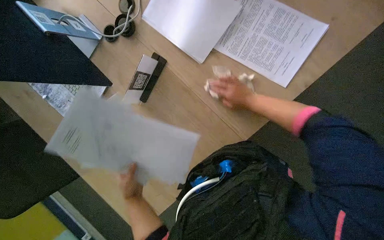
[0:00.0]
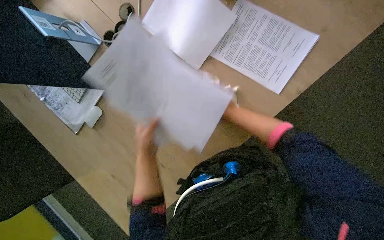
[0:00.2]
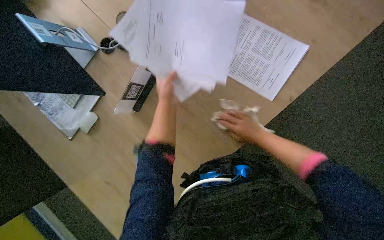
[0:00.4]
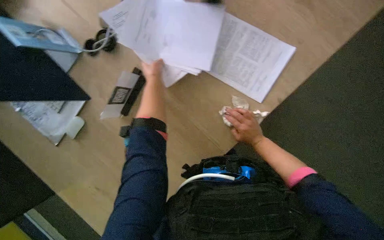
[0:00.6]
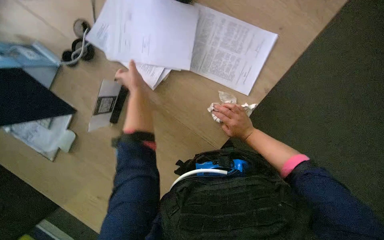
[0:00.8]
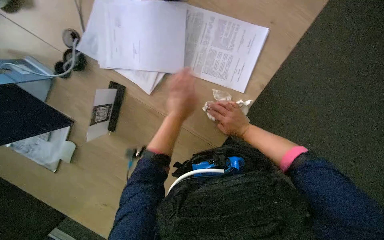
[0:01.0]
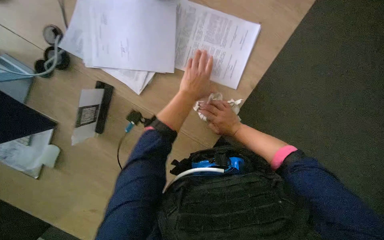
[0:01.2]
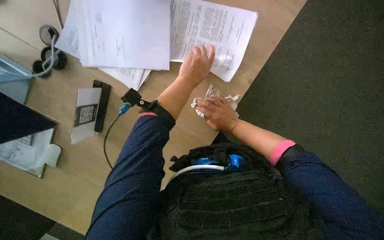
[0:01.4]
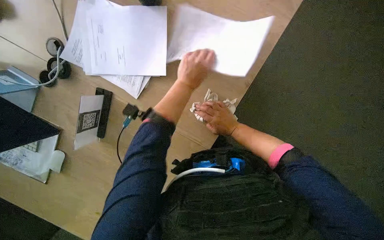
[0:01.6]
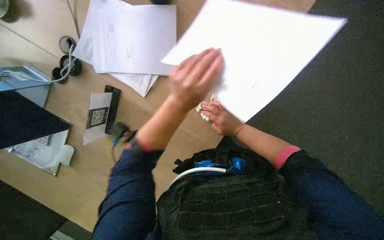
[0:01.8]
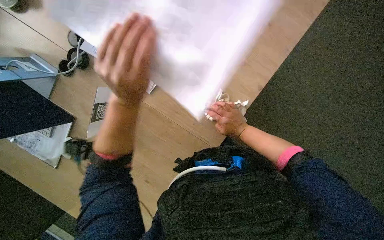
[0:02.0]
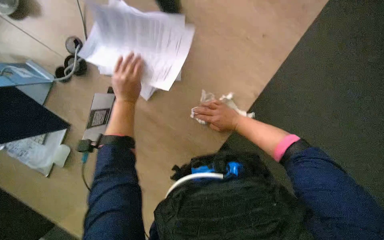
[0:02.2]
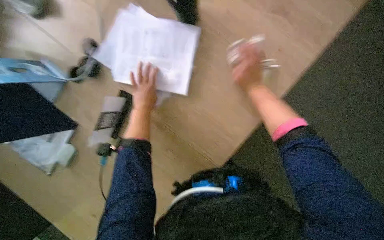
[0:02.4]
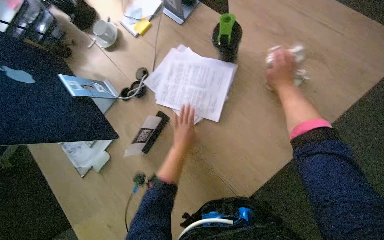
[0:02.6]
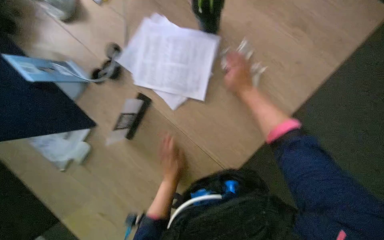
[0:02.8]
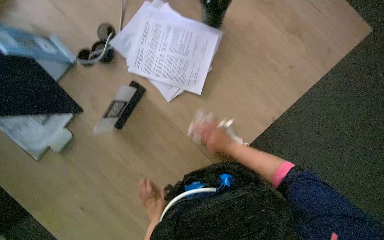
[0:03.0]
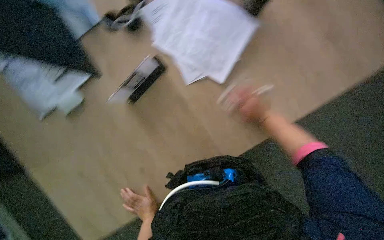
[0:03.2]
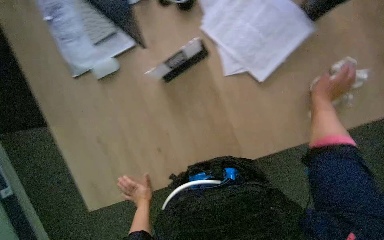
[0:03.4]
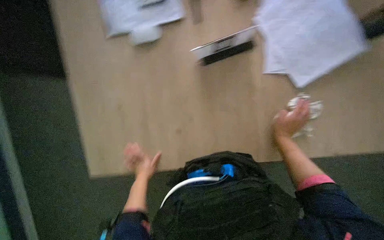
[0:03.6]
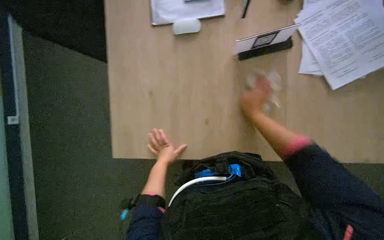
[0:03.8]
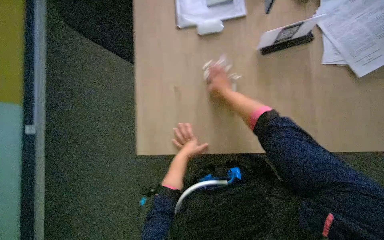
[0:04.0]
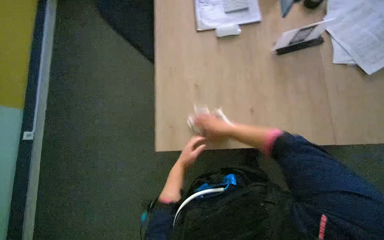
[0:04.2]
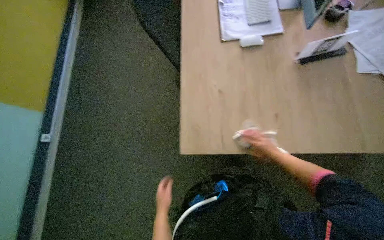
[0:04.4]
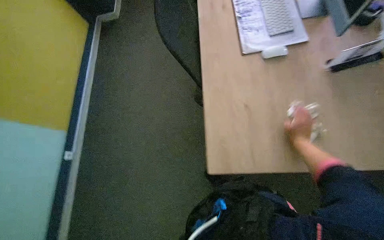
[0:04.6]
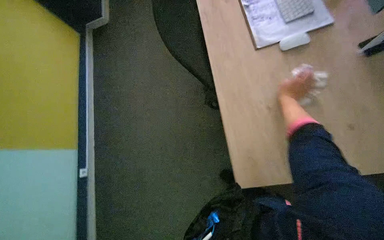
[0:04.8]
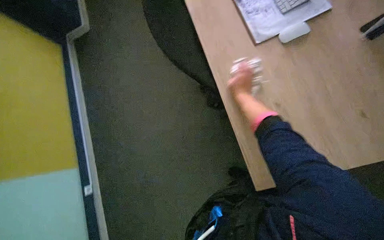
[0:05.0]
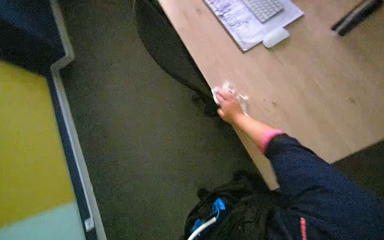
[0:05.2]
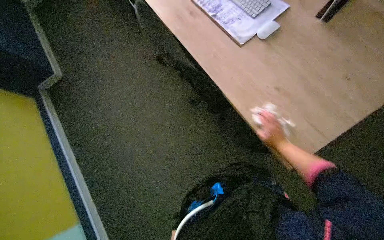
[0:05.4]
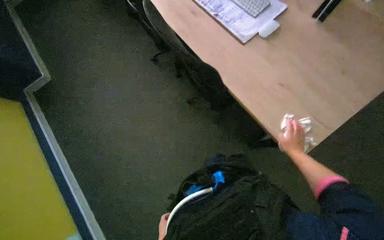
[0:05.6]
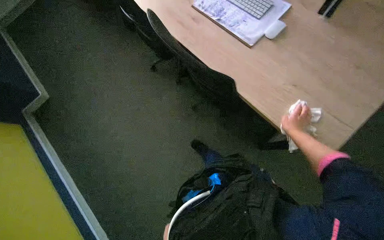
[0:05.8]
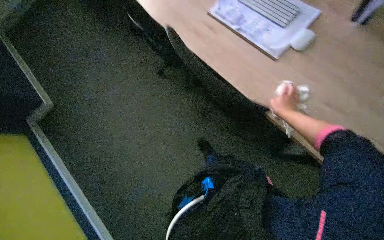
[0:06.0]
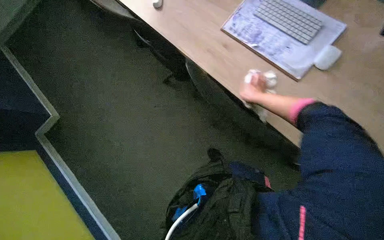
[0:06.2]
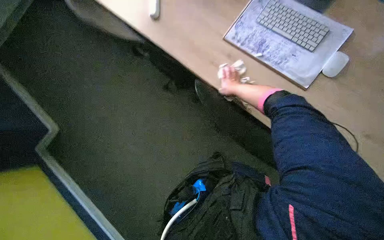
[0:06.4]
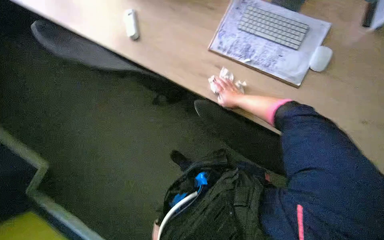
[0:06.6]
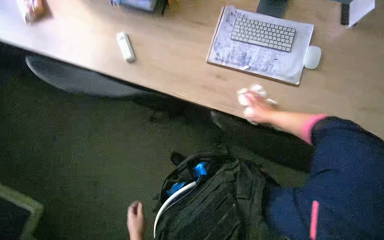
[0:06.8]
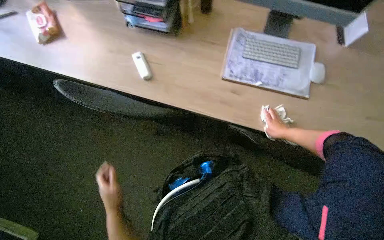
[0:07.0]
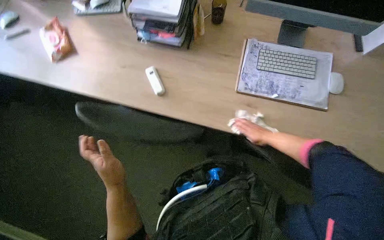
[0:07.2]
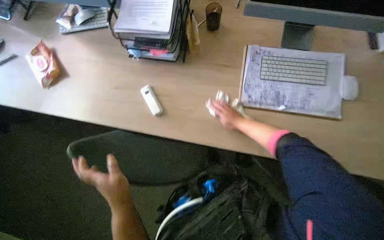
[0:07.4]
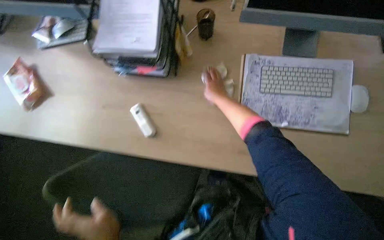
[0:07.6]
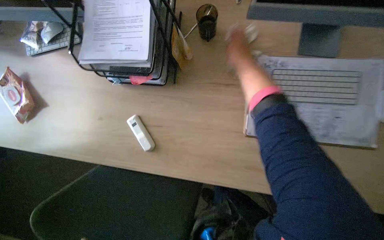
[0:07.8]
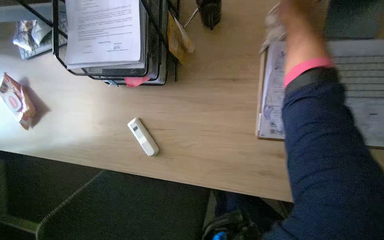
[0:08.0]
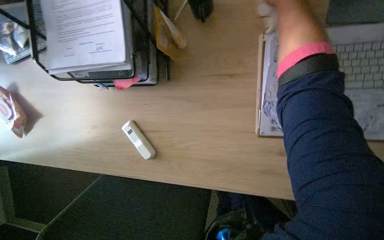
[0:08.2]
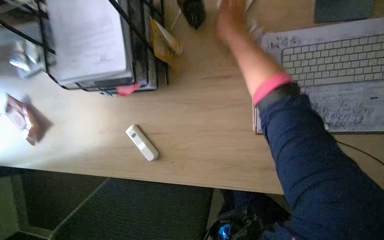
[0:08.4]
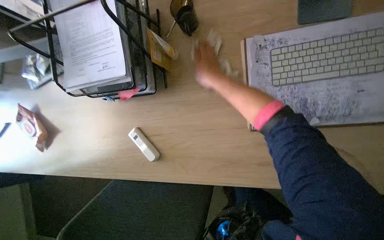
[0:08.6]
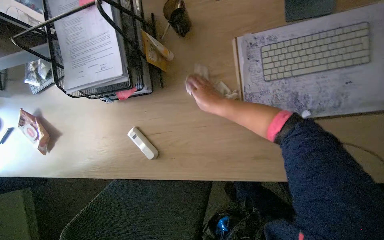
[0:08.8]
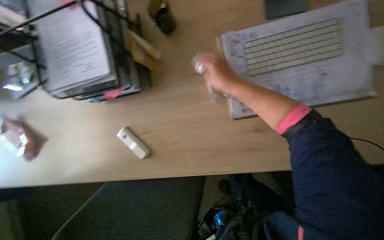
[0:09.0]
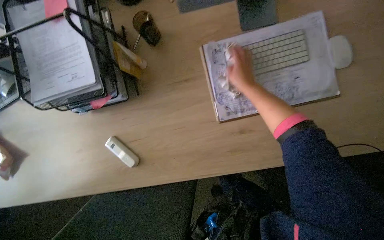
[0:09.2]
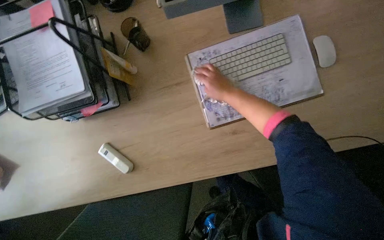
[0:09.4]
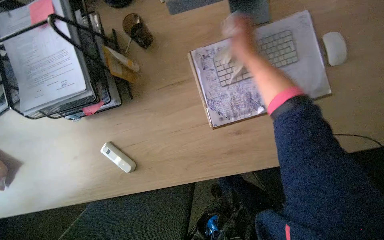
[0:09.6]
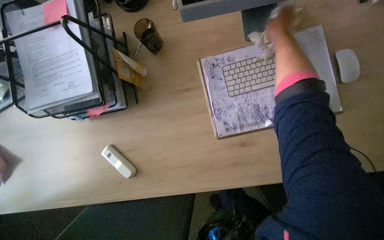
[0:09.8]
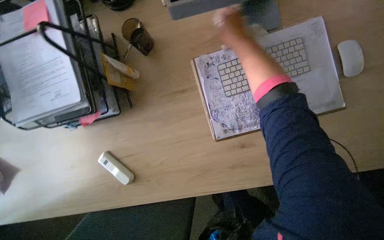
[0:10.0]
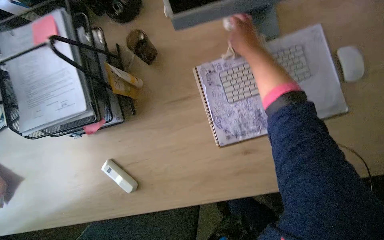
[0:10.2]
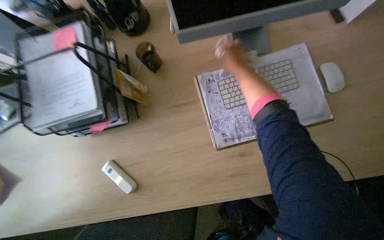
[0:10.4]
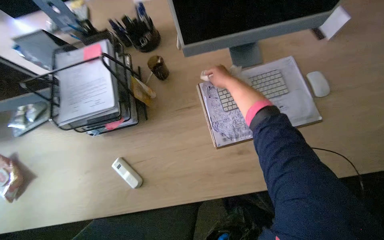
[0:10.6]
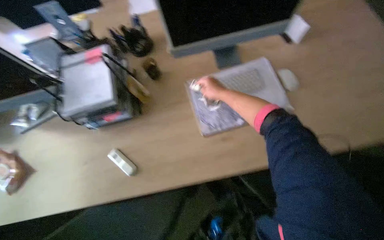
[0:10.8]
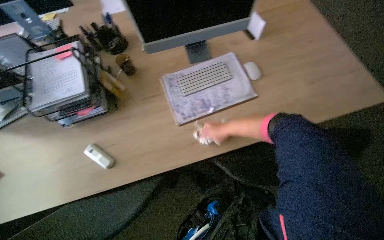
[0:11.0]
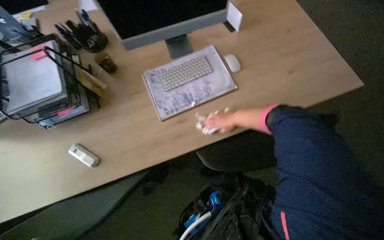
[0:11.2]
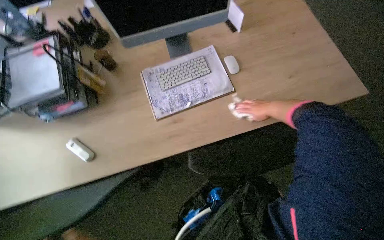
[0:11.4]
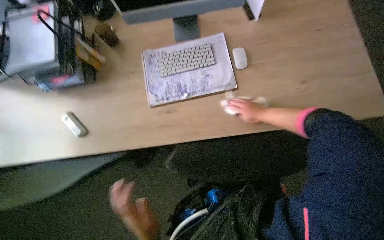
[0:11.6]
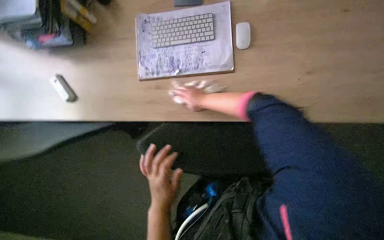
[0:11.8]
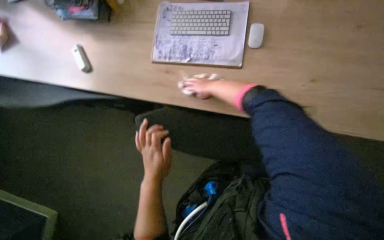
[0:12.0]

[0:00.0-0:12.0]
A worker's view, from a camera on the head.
Job: wiping surfaces.
The whole recording: Wiping office desks and monitors. The worker wipes the office desk surface and computer monitors with a cloth.
0:00.0 to 0:01.6: The left hand moves up and down the picture over roughly 40 cm, changing direction 2 times.
0:01.6 to 0:03.0: The right hand travels up the picture and back again, approximately 25 cm each way. Meanwhile the left hand goes approximately 50 cm down the picture.
0:03.0 to 0:04.4: The wearer moves approximately 50 cm. The wearer looks approximately 15 degrees further upward. The scene turns roughly 30 degrees clockwise in the picture.
0:04.4 to 0:06.0: The camera travels about 60 cm. The scene rotates counterclockwise by approximately 40 degrees.
0:06.0 to 0:07.6: The wearer moves some 80 cm. Everything in view rotates roughly 35 degrees counterclockwise.
0:09.0 to 0:10.4: The right hand is displaced up the picture and to the right by about 20 cm.
0:10.4 to 0:12.0: The wearer moves approximately 50 cm.

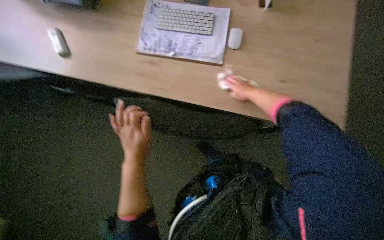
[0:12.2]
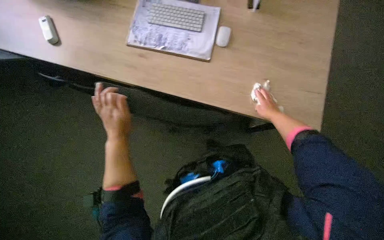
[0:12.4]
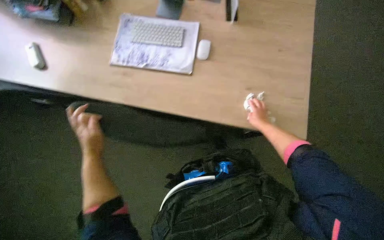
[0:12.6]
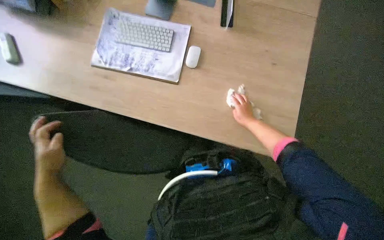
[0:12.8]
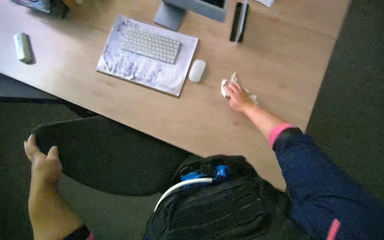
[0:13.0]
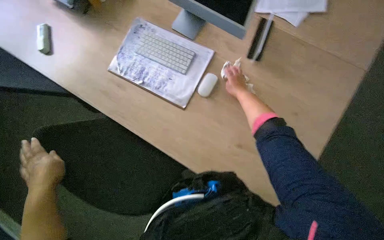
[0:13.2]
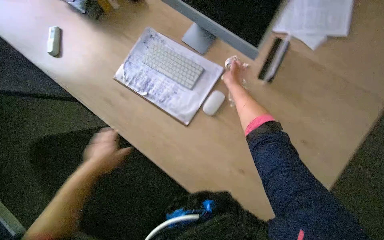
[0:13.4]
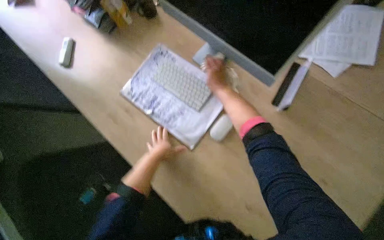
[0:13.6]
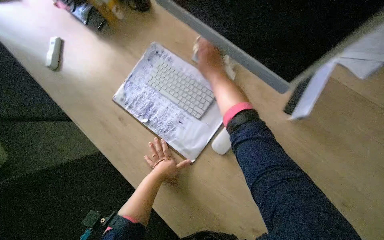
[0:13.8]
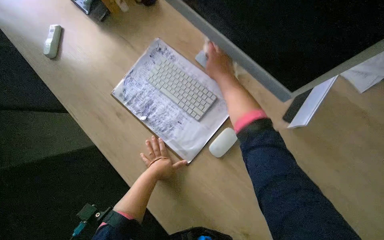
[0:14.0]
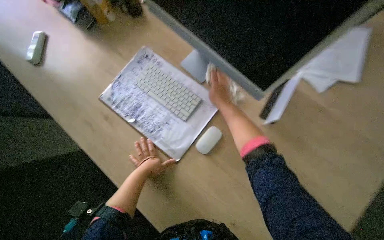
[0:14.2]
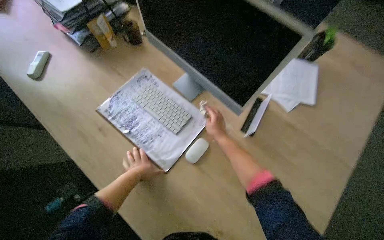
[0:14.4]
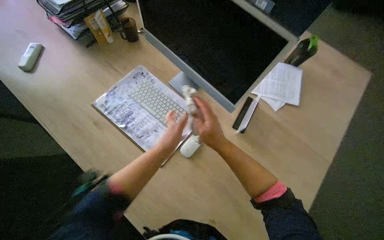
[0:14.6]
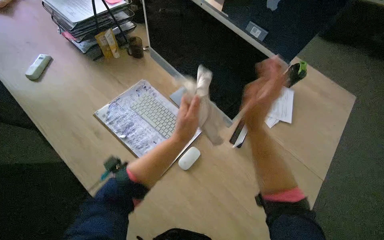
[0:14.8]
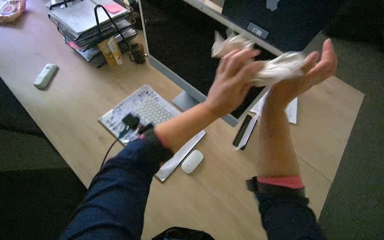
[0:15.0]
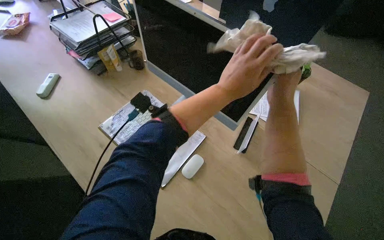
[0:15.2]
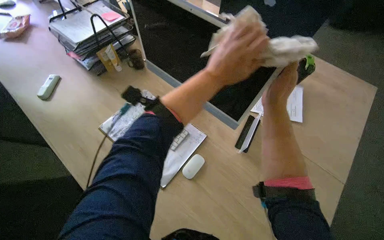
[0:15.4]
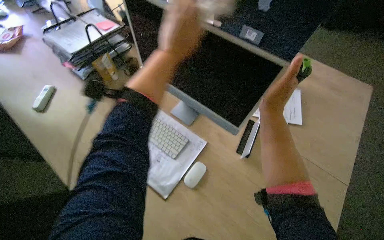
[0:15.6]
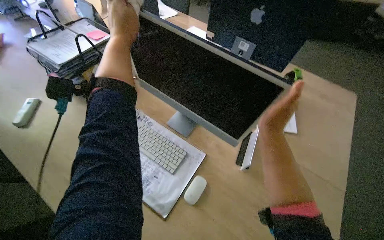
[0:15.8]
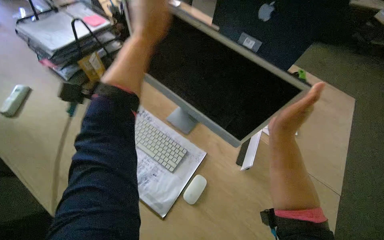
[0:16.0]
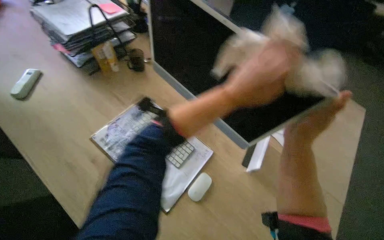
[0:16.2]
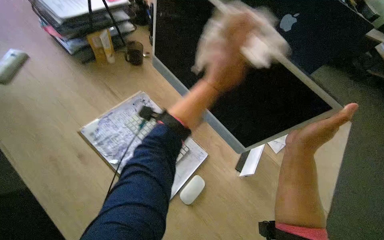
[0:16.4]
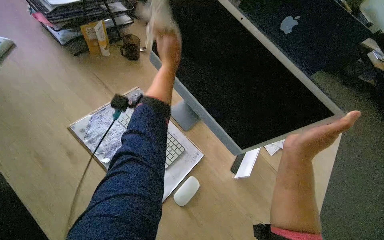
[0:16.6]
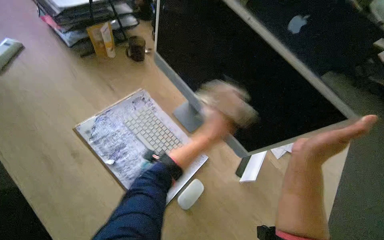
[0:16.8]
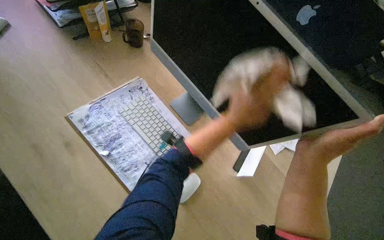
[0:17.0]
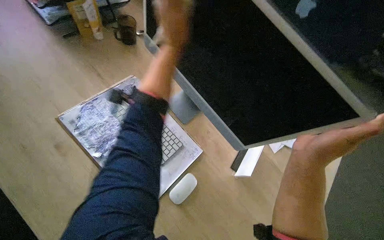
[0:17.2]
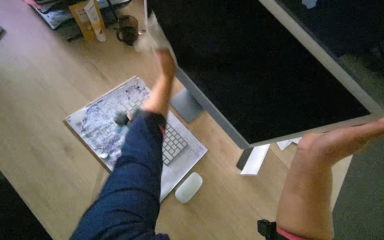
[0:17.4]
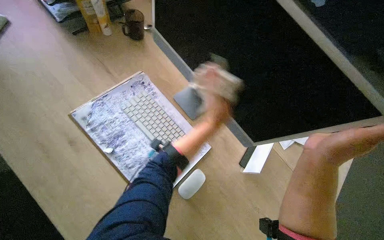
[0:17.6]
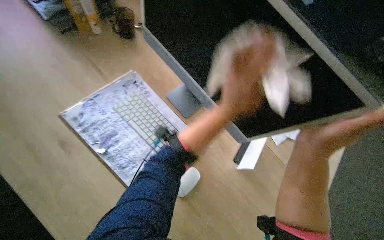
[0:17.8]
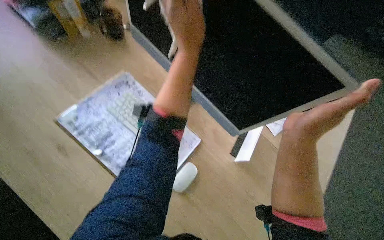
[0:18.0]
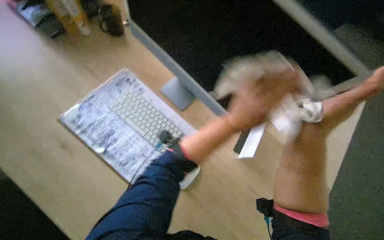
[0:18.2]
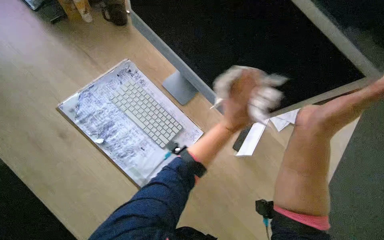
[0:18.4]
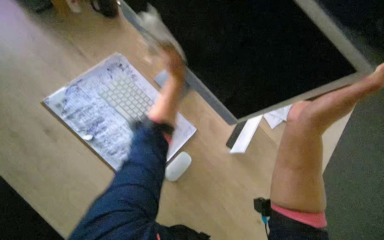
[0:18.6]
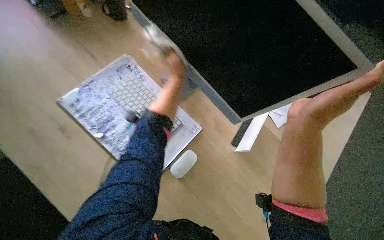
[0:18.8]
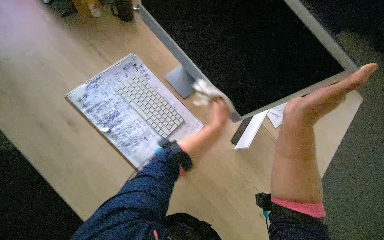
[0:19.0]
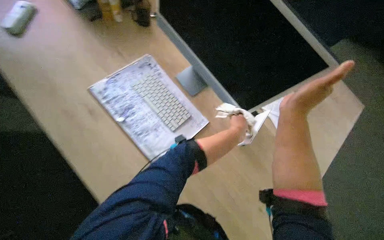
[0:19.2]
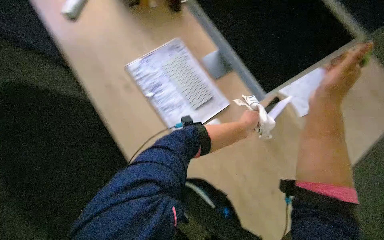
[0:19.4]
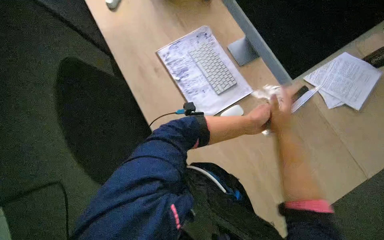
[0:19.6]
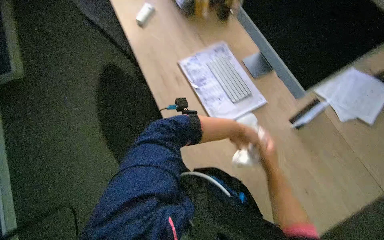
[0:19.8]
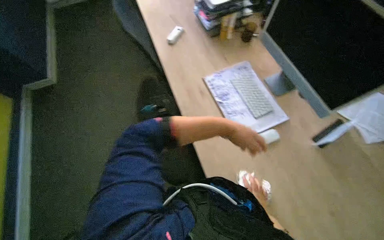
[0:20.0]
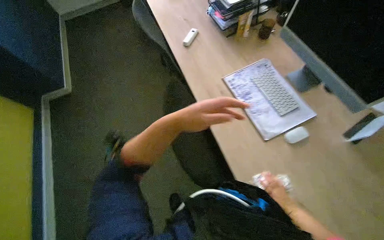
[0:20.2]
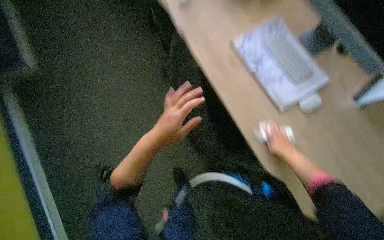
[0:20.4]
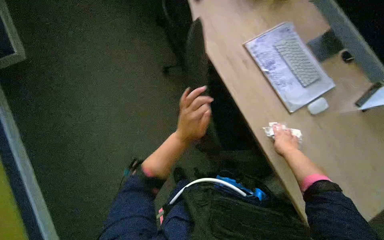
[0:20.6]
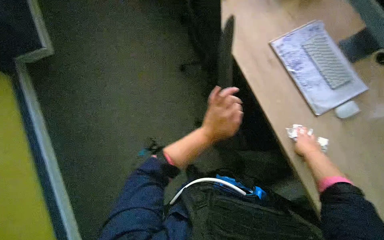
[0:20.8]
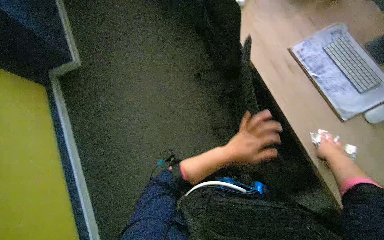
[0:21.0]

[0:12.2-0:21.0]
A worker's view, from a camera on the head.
Job: wiping surfaces.
The whole recording: Wiping office desks and monitors. The worker wipes the office desk surface and computer monitors with a cloth.
0:12.2 to 0:13.6: The head travels approximately 40 cm. The scene rotates clockwise by roughly 25 degrees.
0:13.6 to 0:15.2: The camera pitches upward, by about 20 degrees. The left hand shifts some 50 cm to the right, up the picture and nearer to the camera. The right hand heads to the right and nearer to the camera, covering roughly 35 cm, and moves some 10 cm down the picture and comes back.
0:15.2 to 0:16.6: The left hand moves left and right over about 30 cm, changing direction 2 times.
0:18.0 to 0:19.6: The head turns to the left by approximately 25 degrees. The right hand shifts about 20 cm farther from the camera.
0:19.6 to 0:21.0: The head travels to the left, some 50 cm. The view tips upward by about 10 degrees.
